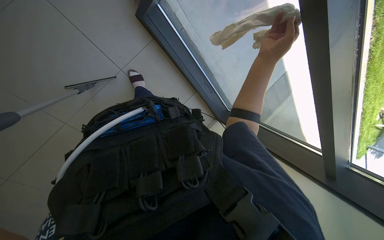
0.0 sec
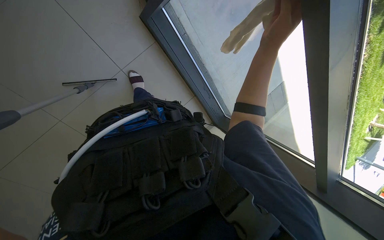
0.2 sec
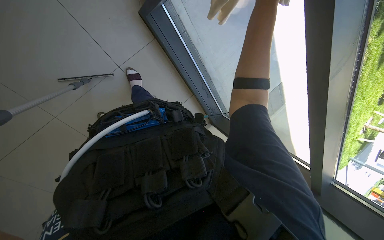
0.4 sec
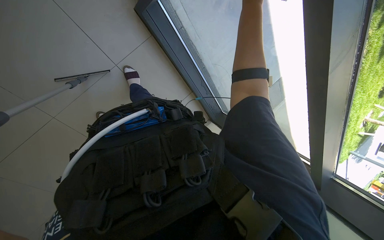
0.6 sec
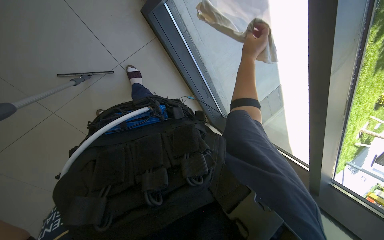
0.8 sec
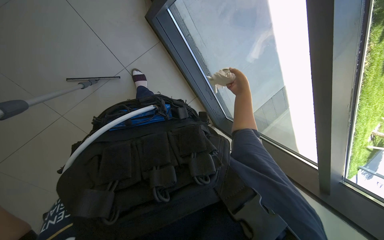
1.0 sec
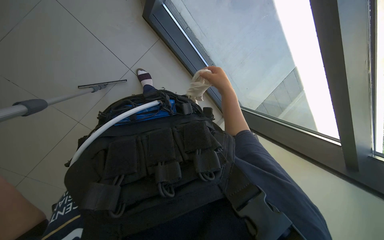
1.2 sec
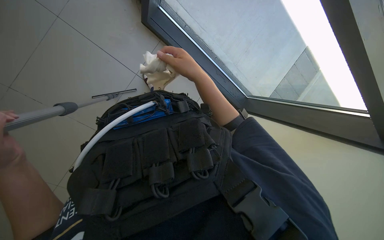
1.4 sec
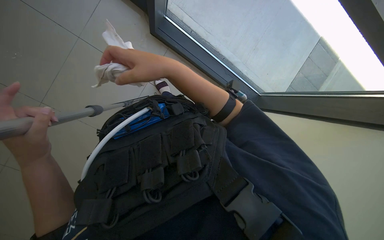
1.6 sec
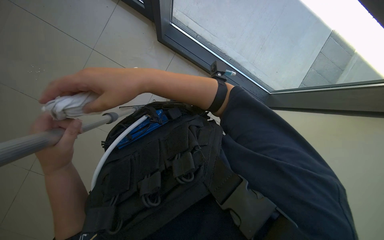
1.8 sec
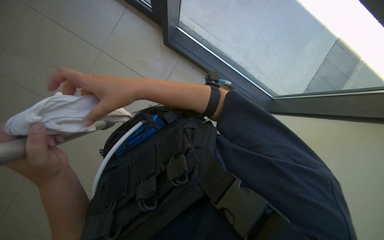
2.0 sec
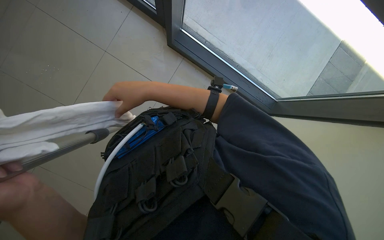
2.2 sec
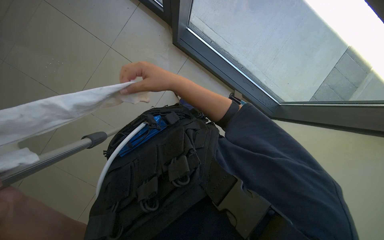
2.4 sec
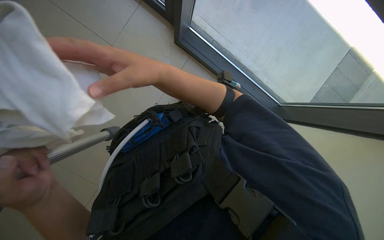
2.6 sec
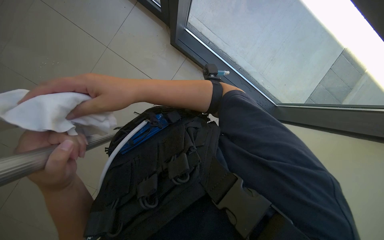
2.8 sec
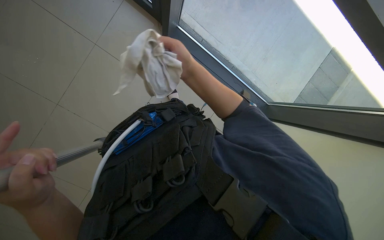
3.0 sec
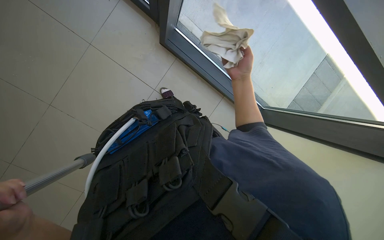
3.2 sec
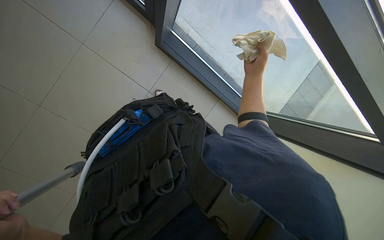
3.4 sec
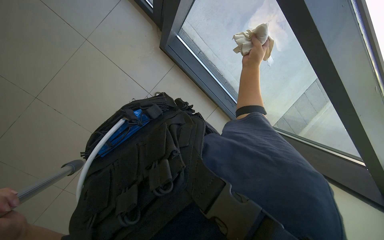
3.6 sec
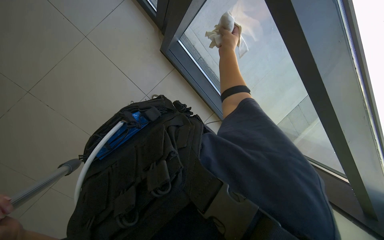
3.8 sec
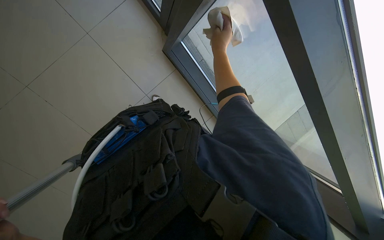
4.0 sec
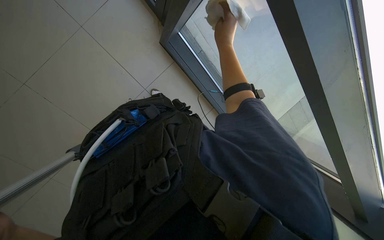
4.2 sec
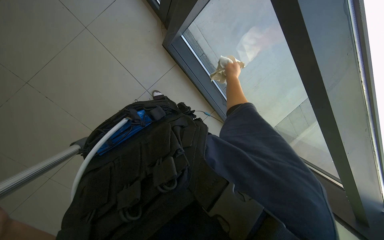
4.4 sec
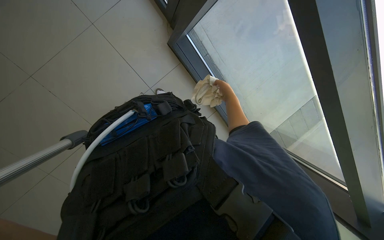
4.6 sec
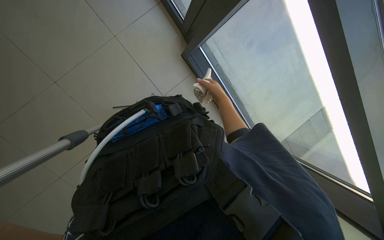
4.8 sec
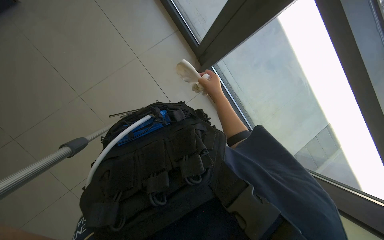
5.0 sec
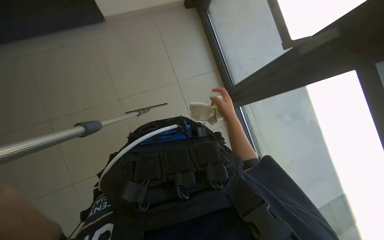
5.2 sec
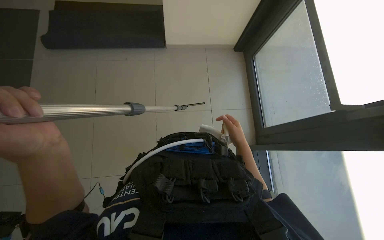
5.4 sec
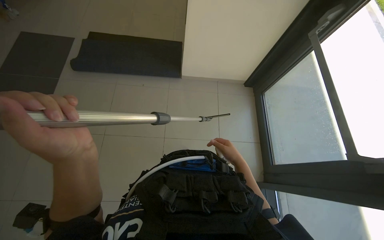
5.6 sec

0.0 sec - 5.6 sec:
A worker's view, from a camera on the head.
Job: cleaning windows.
The whole recording: Wiping glass frames with cloth. The worker wipes the glass frames and edges with a cloth.
0.0 sec - 1.4 sec: The right hand moves nearer and farther over approximately 20 cm, changing direction 2 times.
1.4 sec - 2.8 sec: The left hand is displaced to the right by roughly 10 cm, while the right hand goes left and right, roughly 15 cm each way, reversing 2 times.
2.8 sec - 4.2 sec: The right hand shifts roughly 40 cm up the picture, to the right and farther from the camera.
4.2 sec - 5.6 sec: The head turns to the left by roughly 50 degrees. The wearer looks roughly 40 degrees further upward.

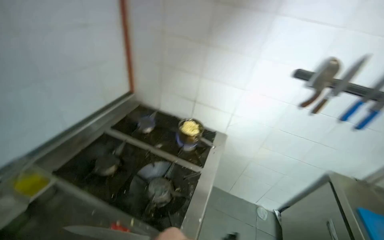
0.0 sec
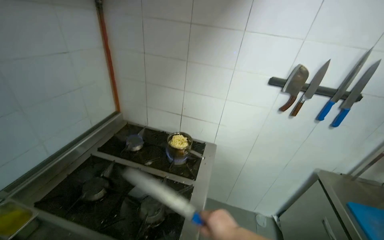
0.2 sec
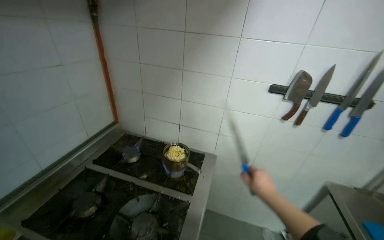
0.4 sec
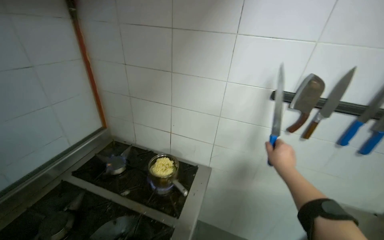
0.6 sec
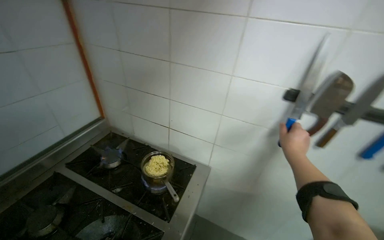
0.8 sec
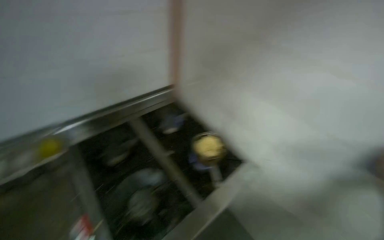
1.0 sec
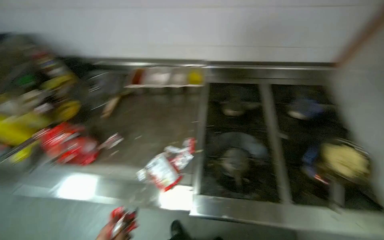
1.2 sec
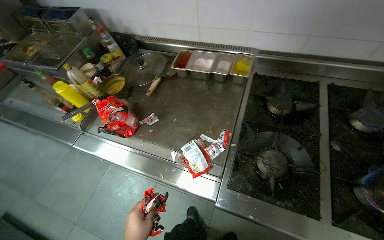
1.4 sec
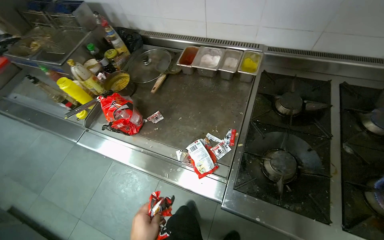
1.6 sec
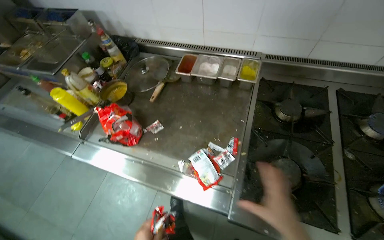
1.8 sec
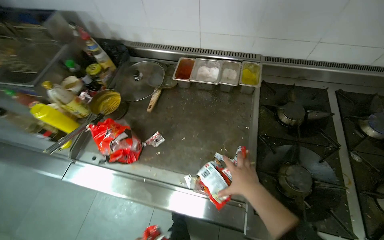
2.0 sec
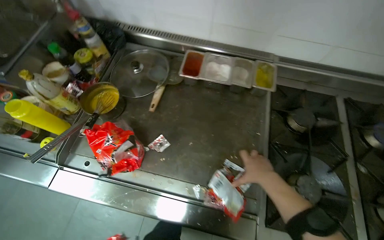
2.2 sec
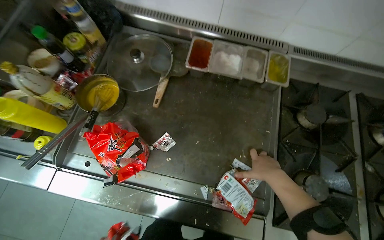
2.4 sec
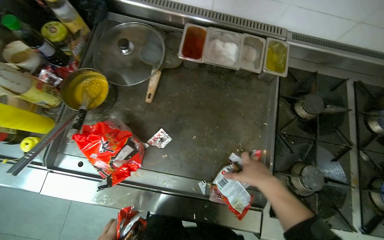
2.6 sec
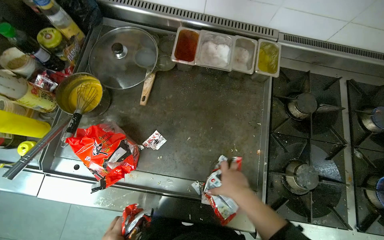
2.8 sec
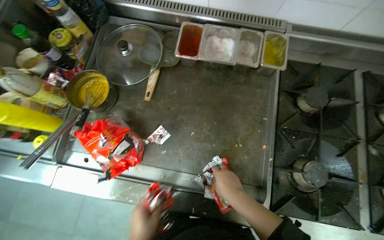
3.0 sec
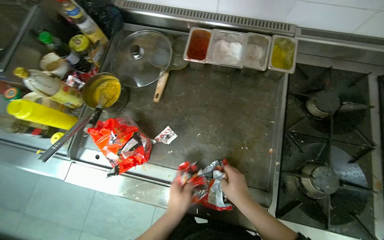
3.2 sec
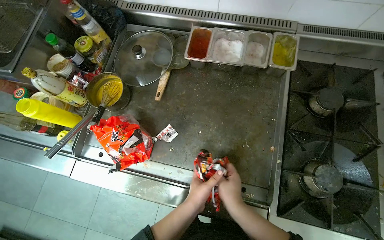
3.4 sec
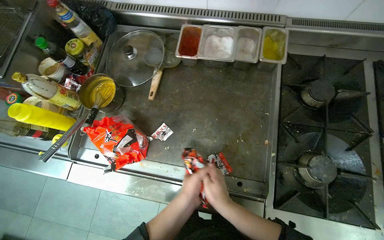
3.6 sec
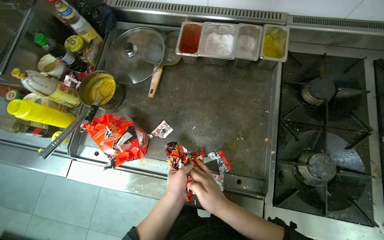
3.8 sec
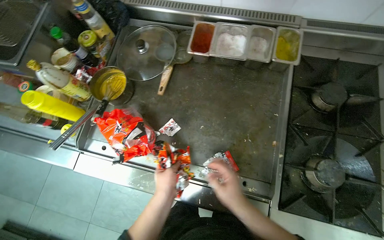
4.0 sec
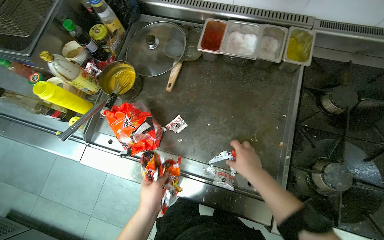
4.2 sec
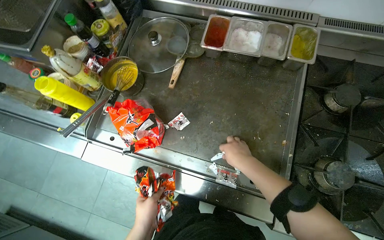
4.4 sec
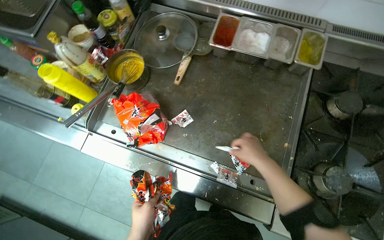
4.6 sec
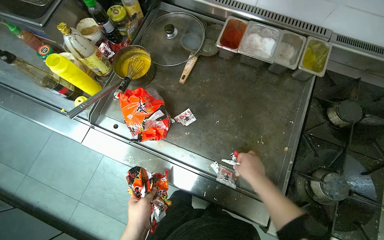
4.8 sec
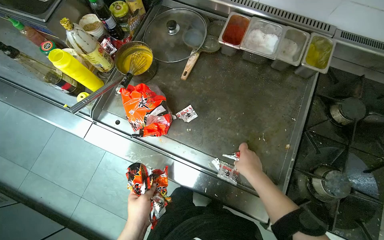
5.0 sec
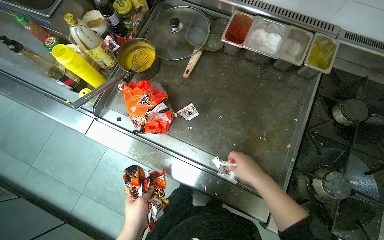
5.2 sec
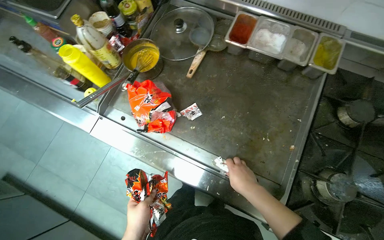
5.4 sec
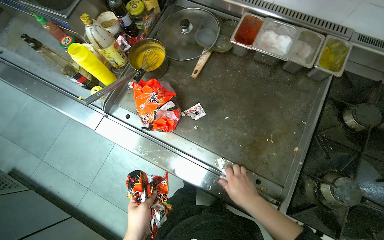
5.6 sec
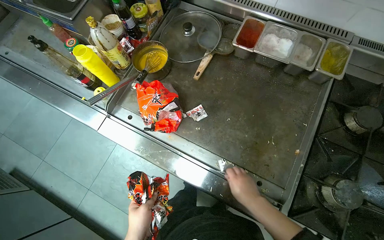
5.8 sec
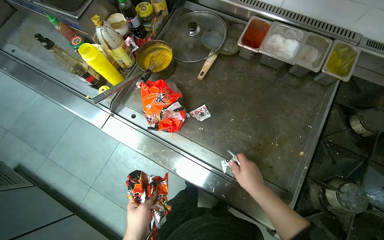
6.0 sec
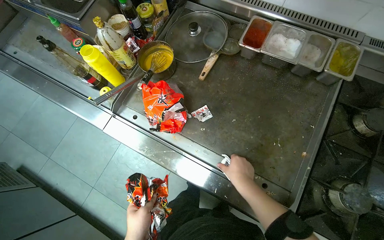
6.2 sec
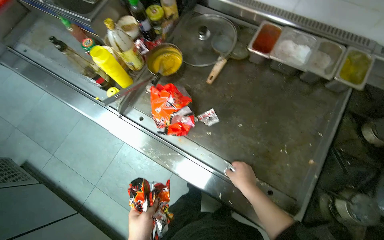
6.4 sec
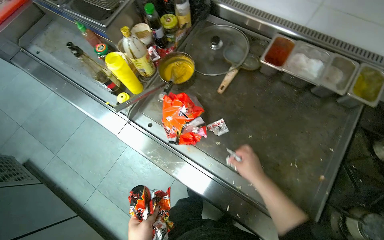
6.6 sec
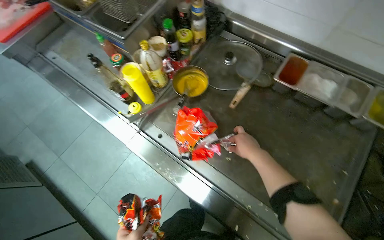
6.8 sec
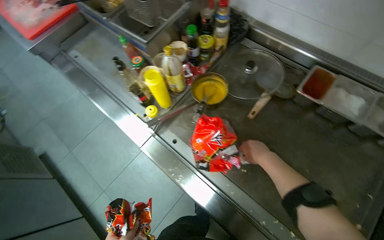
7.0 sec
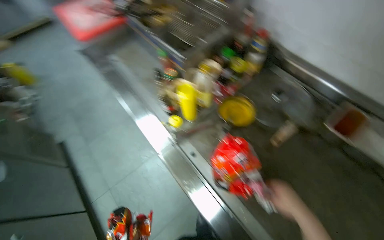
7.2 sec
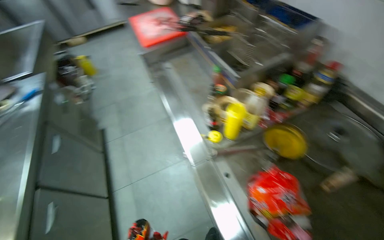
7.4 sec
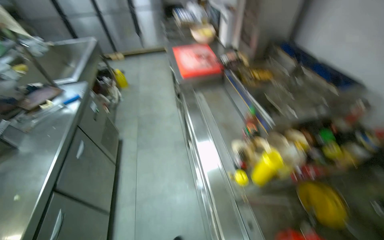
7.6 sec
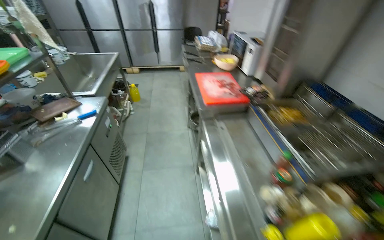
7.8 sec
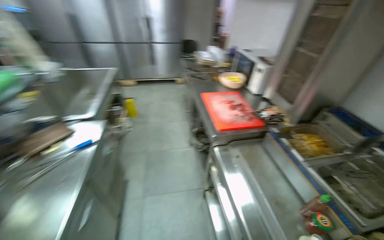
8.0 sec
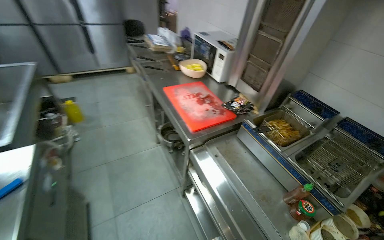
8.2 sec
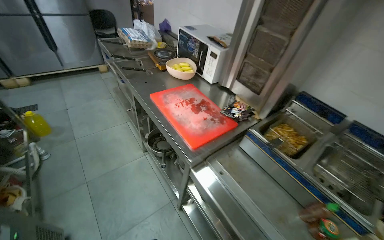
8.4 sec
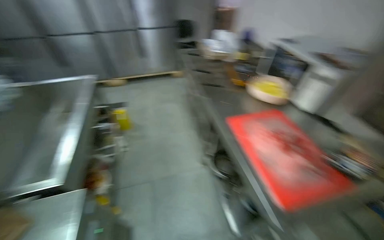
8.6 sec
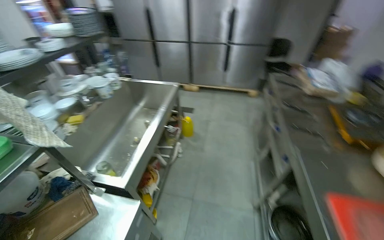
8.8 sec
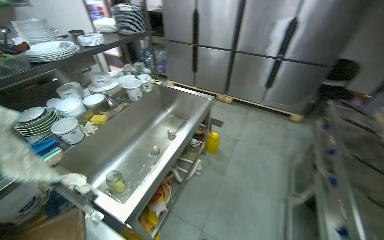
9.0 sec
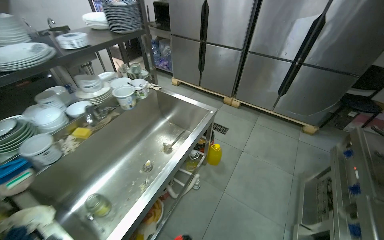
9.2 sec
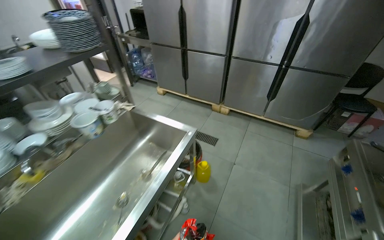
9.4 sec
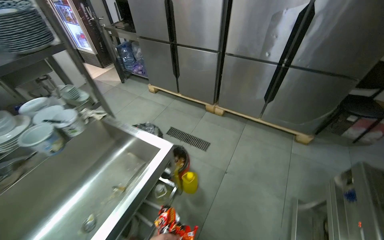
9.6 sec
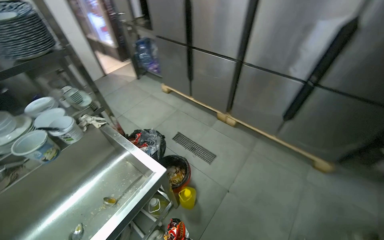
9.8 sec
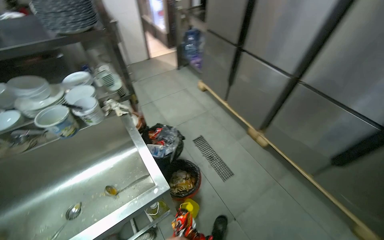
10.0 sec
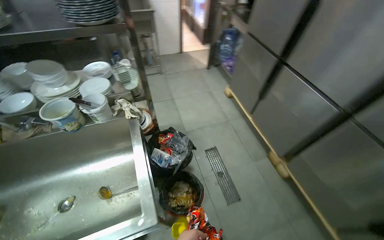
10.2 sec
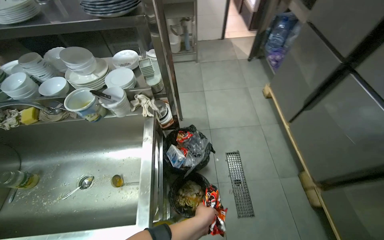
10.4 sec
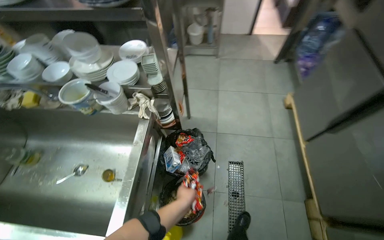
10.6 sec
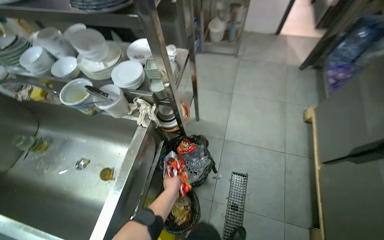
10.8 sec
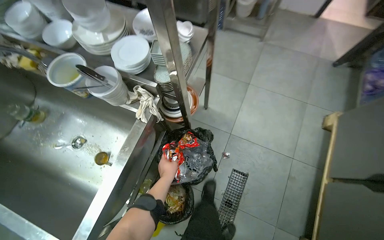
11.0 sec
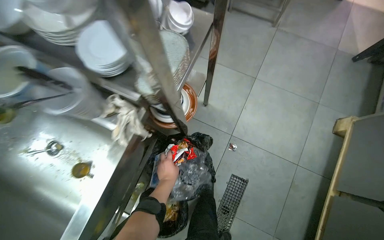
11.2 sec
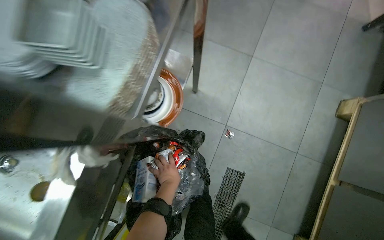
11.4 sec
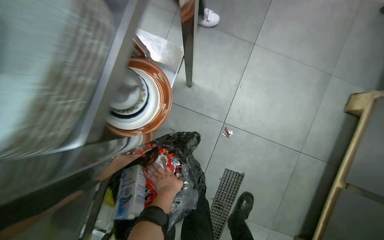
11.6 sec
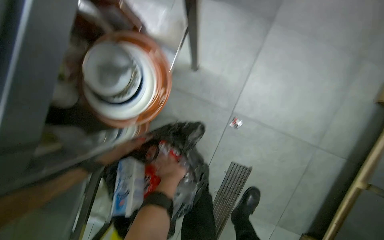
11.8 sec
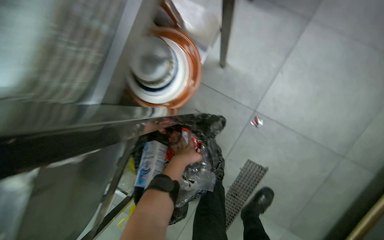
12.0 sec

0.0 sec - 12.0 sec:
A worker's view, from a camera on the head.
Job: managing trash.
The whole recording: Cleaning up cooking area. The worker gathers empty packets from the counter and floor and discards them into a trash bin.
0.0 sec - 1.6 sec: The head rotates some 90 degrees to the left. The view tips downward by approximately 20 degrees.
1.6 sec - 3.0 sec: The camera pitches downward, by about 15 degrees.
4.4 sec - 6.0 sec: The right hand travels down the picture by some 10 cm.
6.0 sec - 7.6 sec: The head turns to the left by about 50 degrees. The view tips upward by some 20 degrees.
7.6 sec - 9.0 sec: The head travels roughly 1.5 m. The head rotates approximately 40 degrees to the left.
9.0 sec - 10.4 sec: The camera travels approximately 1.5 m. The wearer's head swings roughly 60 degrees to the left. The wearer looks some 15 degrees further downward.
10.4 sec - 12.0 sec: The wearer moves roughly 90 cm. The head rotates some 35 degrees to the left. The camera pitches downward, by approximately 40 degrees.

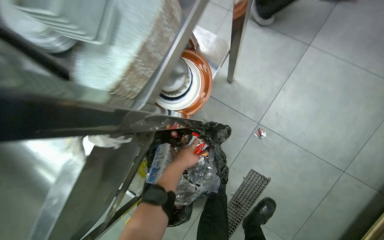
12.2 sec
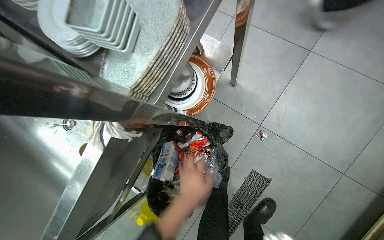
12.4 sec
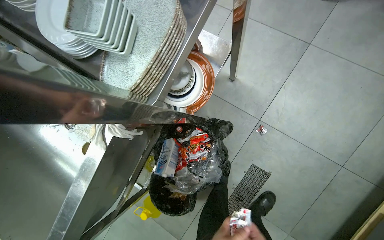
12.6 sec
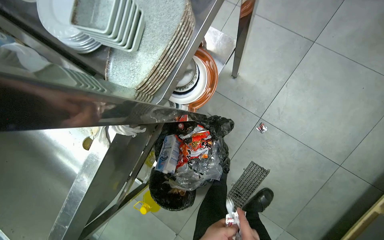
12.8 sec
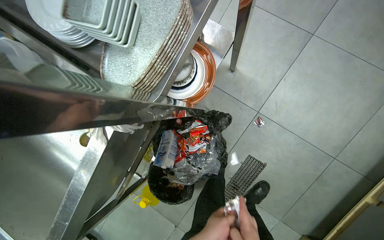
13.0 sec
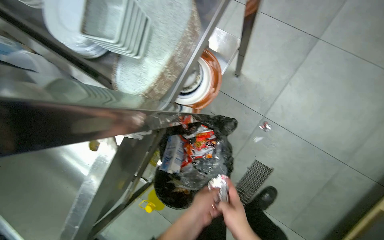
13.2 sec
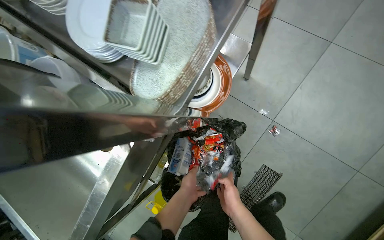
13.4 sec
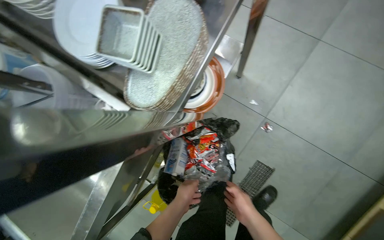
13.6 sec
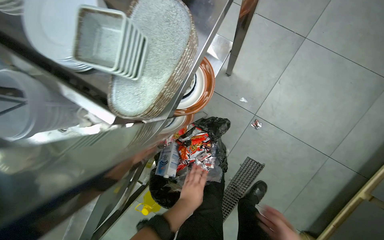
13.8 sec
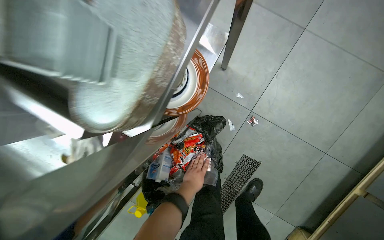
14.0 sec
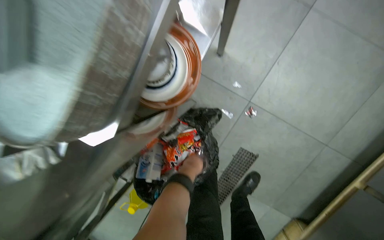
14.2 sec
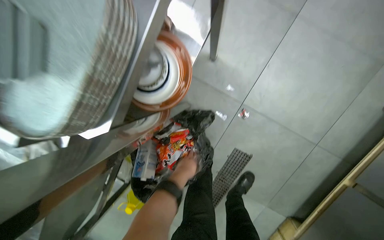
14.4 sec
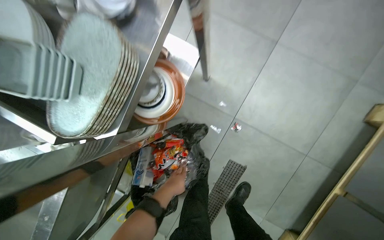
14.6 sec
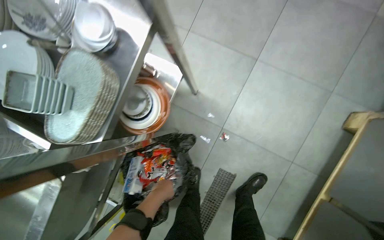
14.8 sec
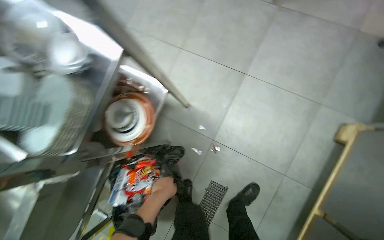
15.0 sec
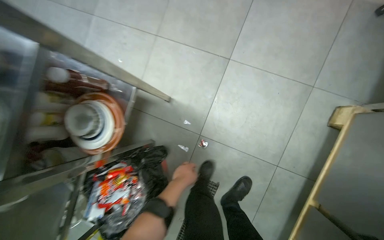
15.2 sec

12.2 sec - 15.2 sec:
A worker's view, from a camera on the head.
Job: managing trash.
The whole recording: Cleaning up cooking area. The worker gathers empty packets from the counter and floor and discards them into a trash bin.
13.8 sec - 15.2 sec: The camera is carried to the right, roughly 40 cm.
